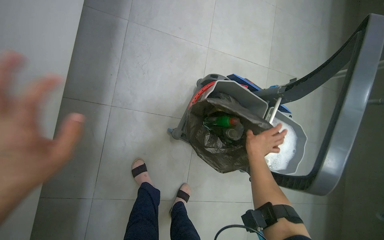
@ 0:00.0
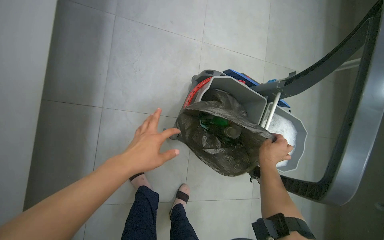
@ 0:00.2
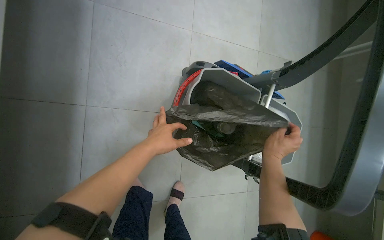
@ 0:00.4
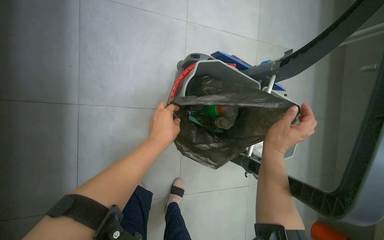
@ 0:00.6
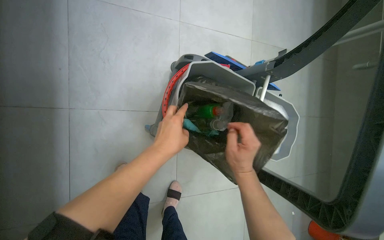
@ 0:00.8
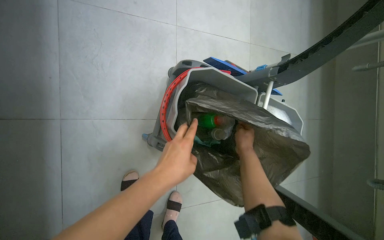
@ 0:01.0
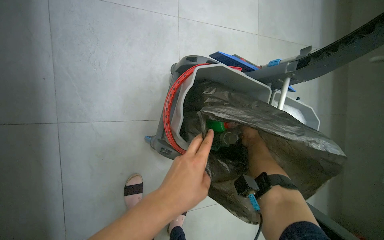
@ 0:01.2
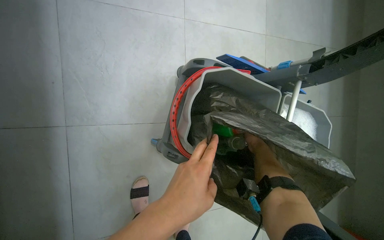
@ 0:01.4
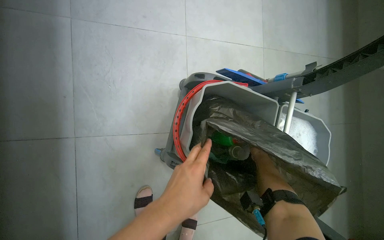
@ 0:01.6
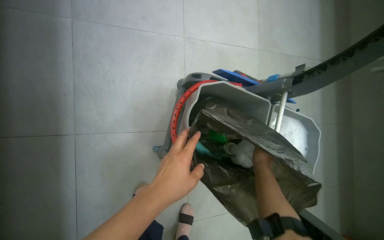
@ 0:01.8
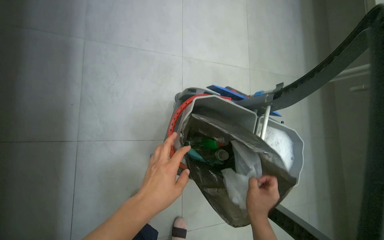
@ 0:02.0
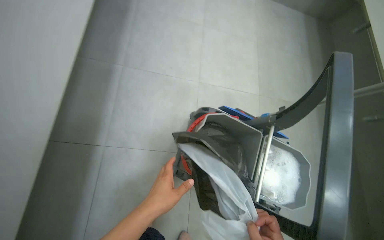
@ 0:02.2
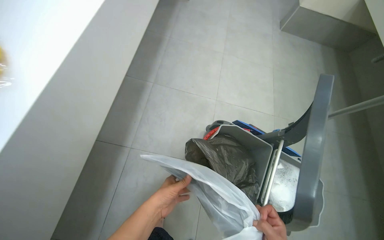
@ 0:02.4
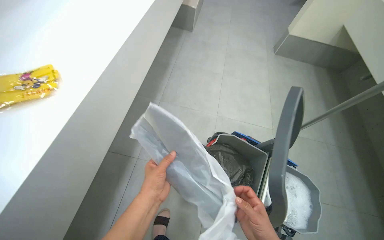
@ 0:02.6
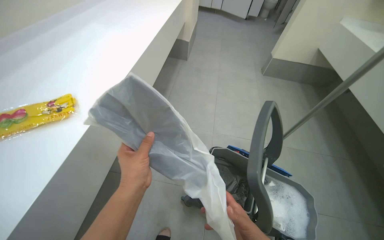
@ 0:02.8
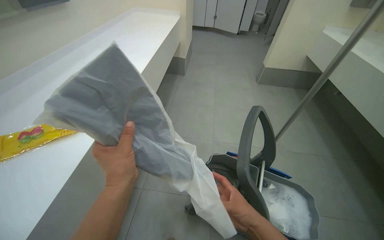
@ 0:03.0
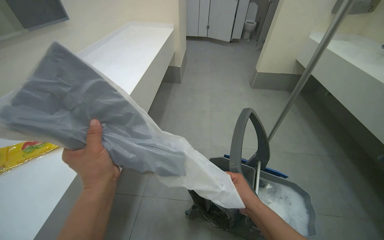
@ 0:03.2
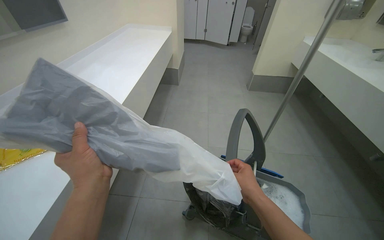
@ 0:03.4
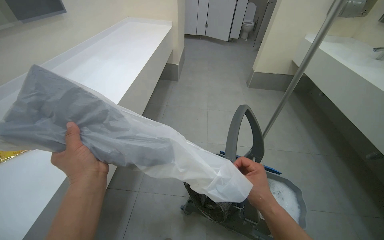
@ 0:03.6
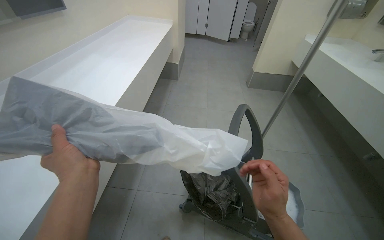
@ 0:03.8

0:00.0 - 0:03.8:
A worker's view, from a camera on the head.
Job: preparing cleaning supplies.
The whole recording: Preparing cleaning solution and supplies. The worker fills buckets with water for cleaning solution and organizes supplies on the cart and counter.
0:00.0 - 0:01.2: The right hand travels nearer to the camera and back again, about 5 cm each way.
0:01.2 - 0:02.6: The camera is carried roughly 50 cm. The camera sweeps to the left, by approximately 15 degrees. The wearer looks approximately 35 degrees further upward.
0:02.6 - 0:03.8: The wearer looks approximately 15 degrees further upward. The left hand shifts approximately 25 cm nearer to the camera and up the picture.

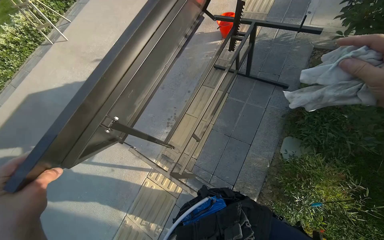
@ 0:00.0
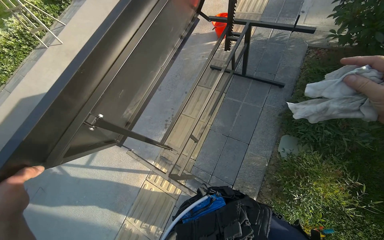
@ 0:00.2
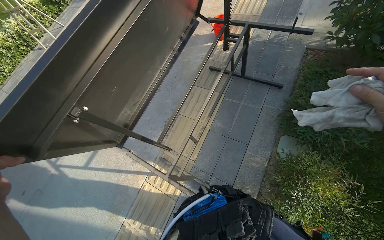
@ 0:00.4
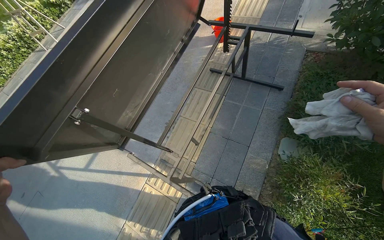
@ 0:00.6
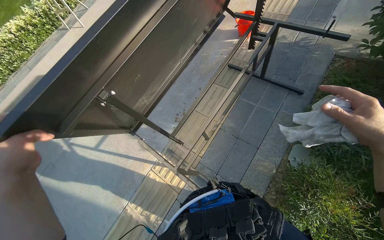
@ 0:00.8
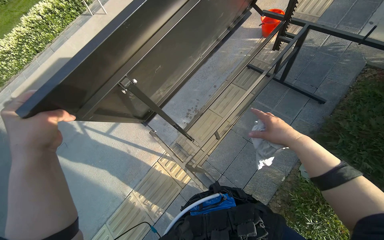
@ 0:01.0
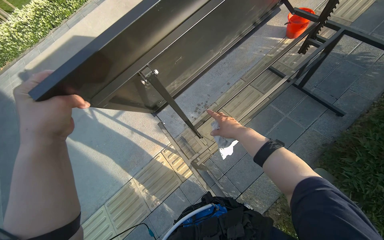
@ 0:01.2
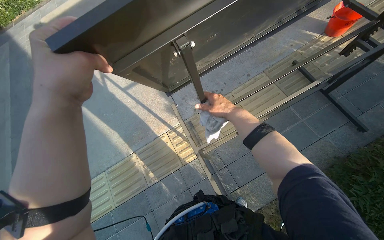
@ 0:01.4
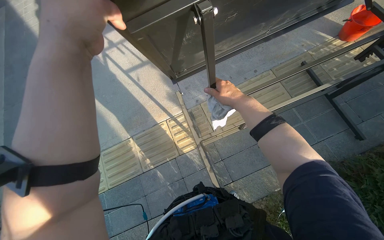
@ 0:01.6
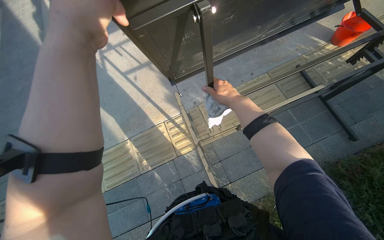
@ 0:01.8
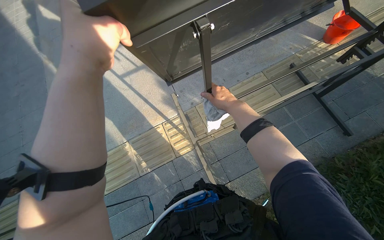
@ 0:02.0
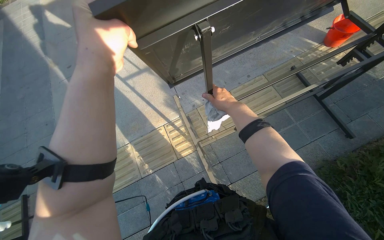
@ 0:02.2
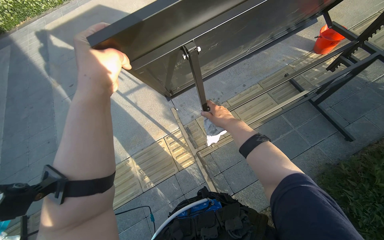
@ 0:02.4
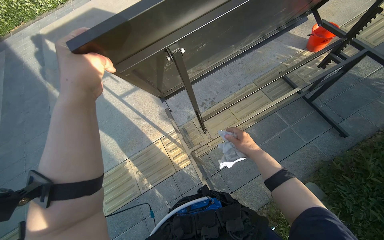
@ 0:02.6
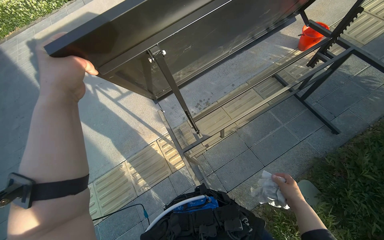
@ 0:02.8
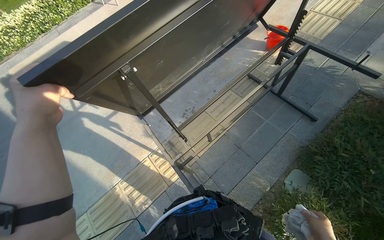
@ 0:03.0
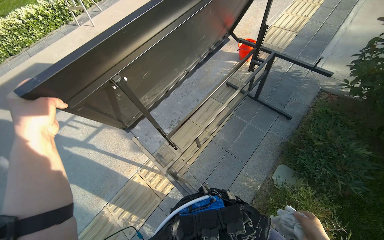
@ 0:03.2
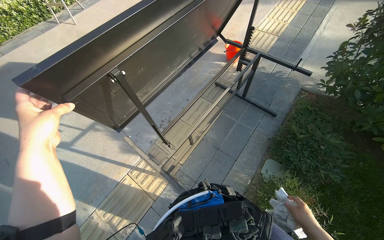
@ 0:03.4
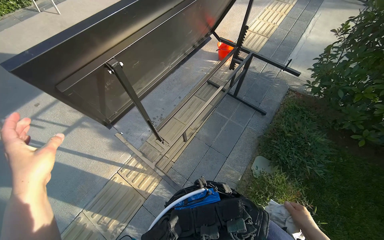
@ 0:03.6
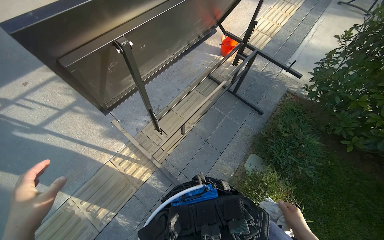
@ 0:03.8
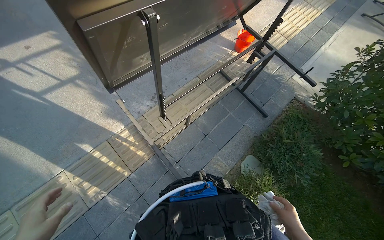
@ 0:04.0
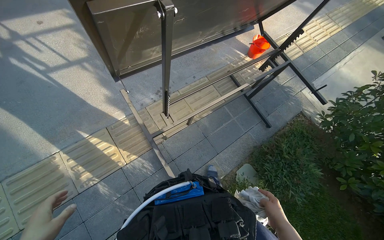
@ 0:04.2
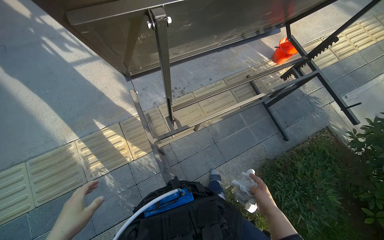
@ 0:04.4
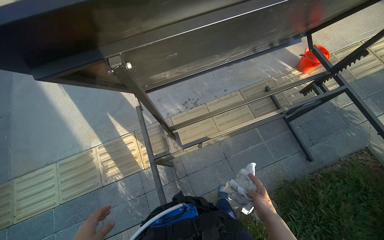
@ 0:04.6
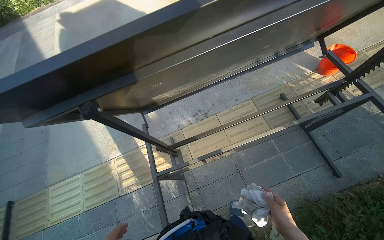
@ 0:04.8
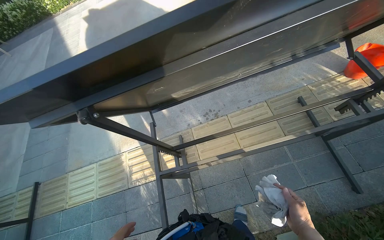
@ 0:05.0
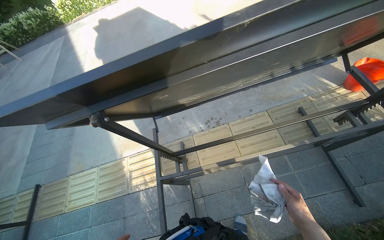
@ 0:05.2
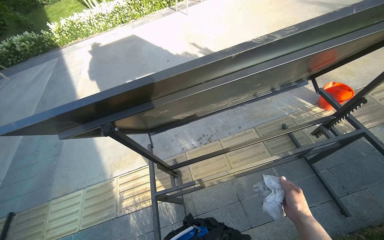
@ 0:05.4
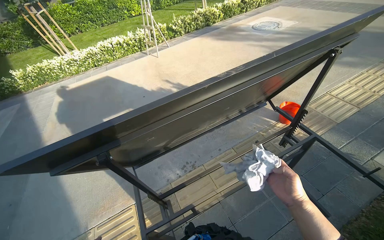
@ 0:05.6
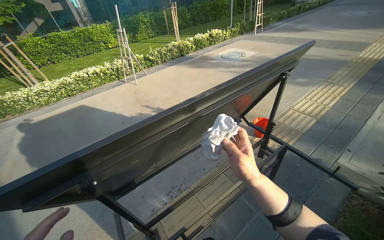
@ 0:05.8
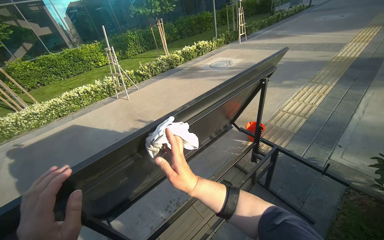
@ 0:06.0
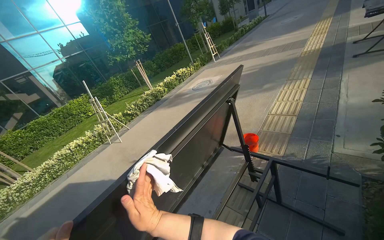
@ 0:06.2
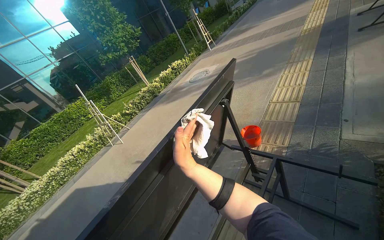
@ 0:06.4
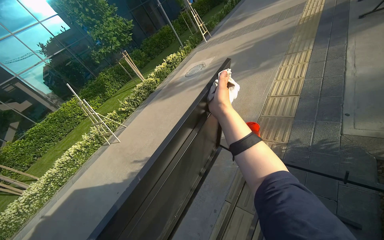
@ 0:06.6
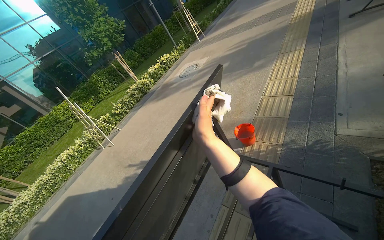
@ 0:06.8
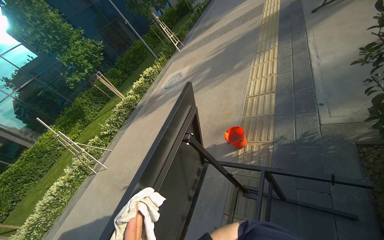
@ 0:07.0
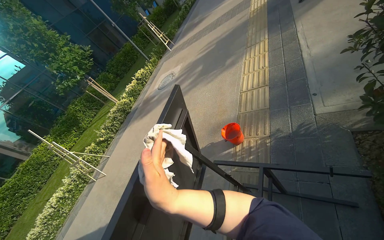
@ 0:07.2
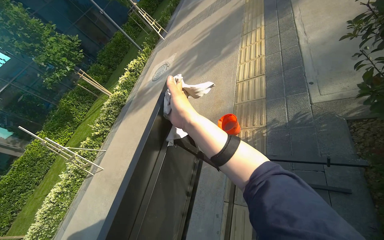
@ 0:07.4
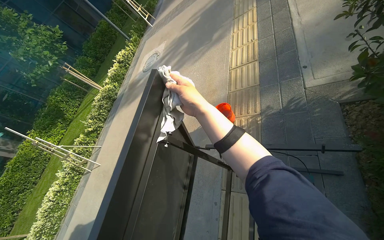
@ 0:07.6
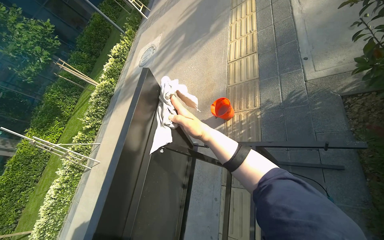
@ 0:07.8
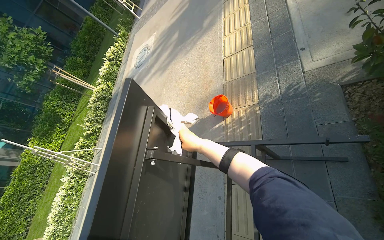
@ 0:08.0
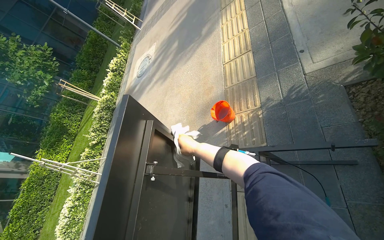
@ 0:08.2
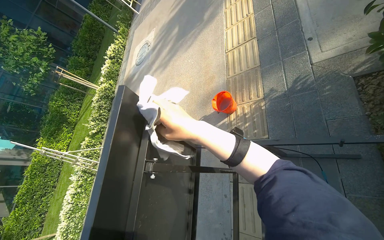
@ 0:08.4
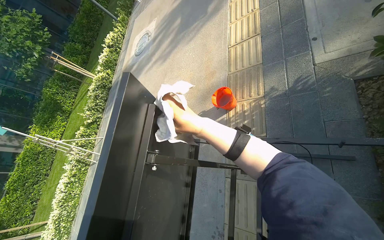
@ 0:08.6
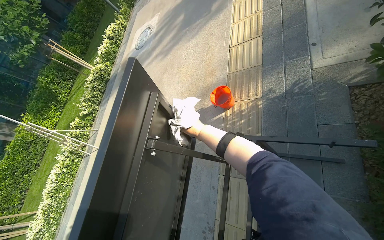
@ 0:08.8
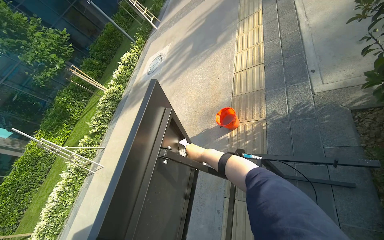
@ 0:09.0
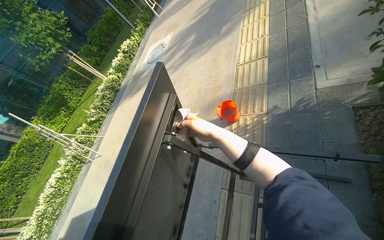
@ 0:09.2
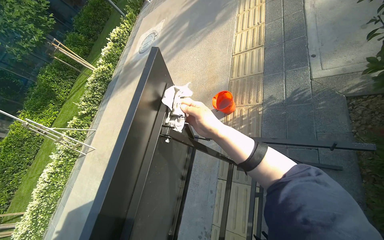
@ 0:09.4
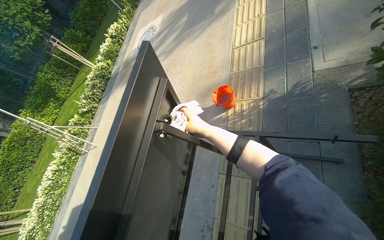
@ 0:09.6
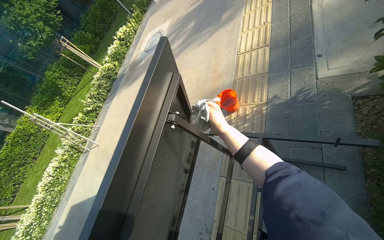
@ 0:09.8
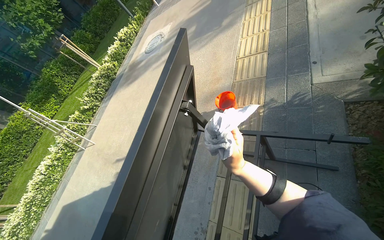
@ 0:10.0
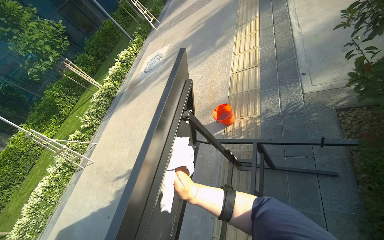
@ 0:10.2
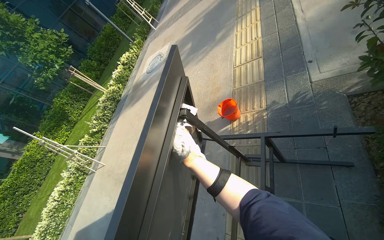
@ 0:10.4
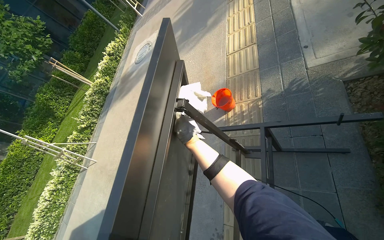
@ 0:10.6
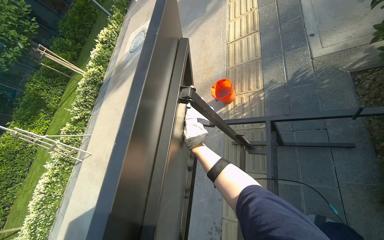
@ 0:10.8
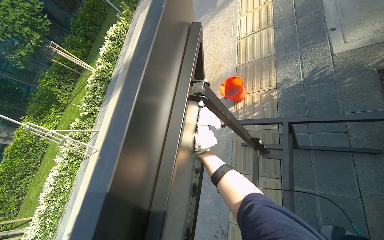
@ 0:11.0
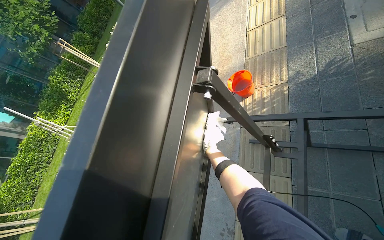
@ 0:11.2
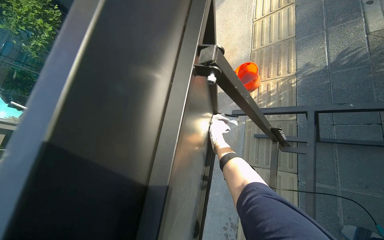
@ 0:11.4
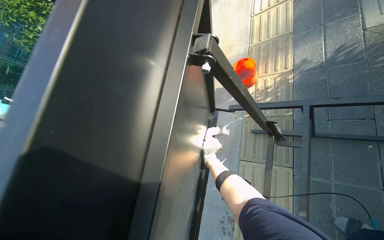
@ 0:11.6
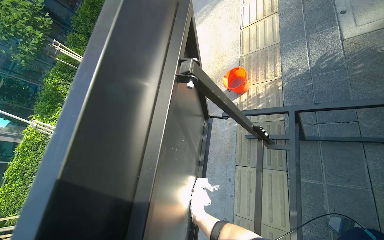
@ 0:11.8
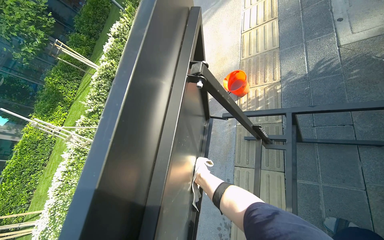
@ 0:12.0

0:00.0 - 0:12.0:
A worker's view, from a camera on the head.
Job: wiping surfaces.
The whole recording: Cleaning table frame and underside. The worker wipes the frame and underside of the display table with a cloth.
0:00.0 - 0:01.6: The wearer looks some 15 degrees further downward. The scene turns about 35 degrees clockwise in the picture.
0:04.4 - 0:06.0: The wearer looks about 40 degrees further upward.
0:06.0 - 0:07.6: The camera travels approximately 60 cm. Everything in view rotates roughly 40 degrees counterclockwise.
0:07.6 - 0:09.0: The right hand moves up and down the picture over roughly 15 cm, changing direction 2 times.
0:09.0 - 0:10.4: The right hand moves nearer to the camera, approximately 10 cm, and moves approximately 25 cm down the picture and comes back.
0:10.4 - 0:12.0: The right hand is displaced down the picture by some 15 cm, and moves some 50 cm farther from the camera and comes back.

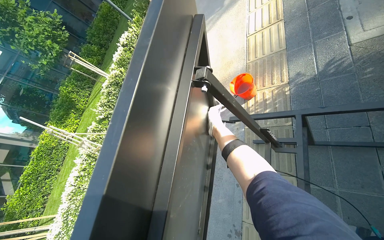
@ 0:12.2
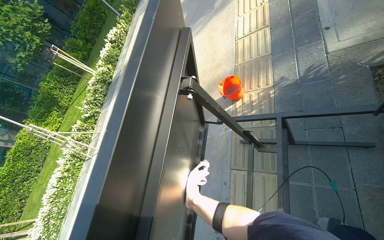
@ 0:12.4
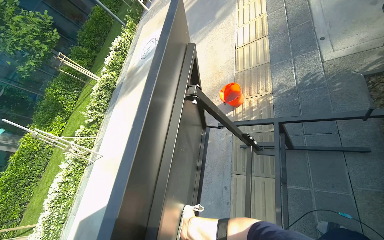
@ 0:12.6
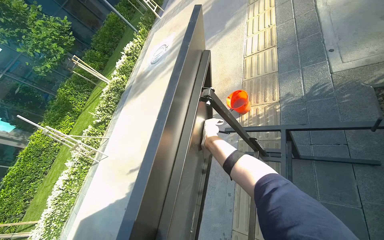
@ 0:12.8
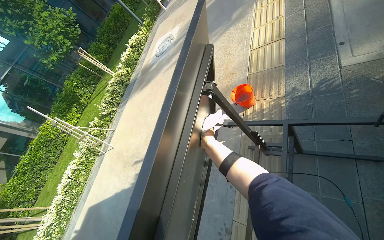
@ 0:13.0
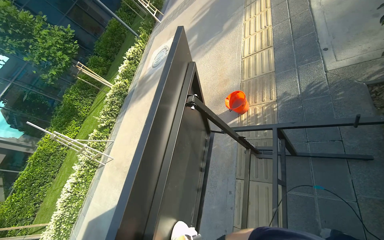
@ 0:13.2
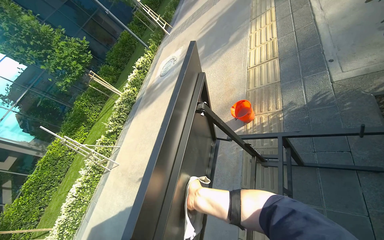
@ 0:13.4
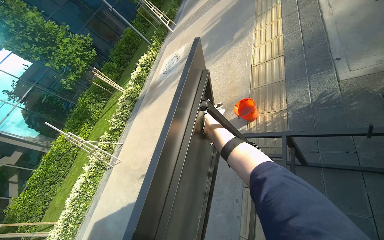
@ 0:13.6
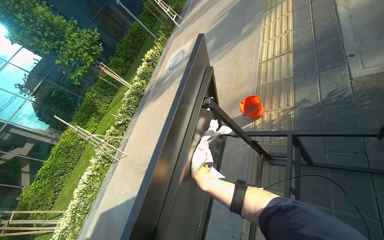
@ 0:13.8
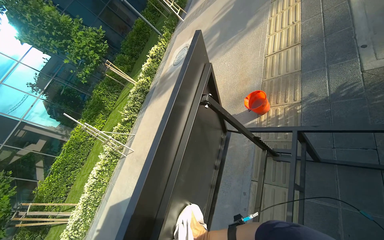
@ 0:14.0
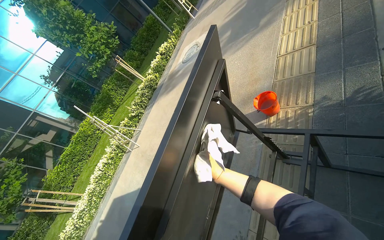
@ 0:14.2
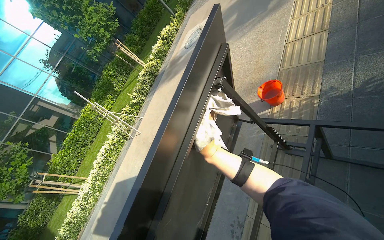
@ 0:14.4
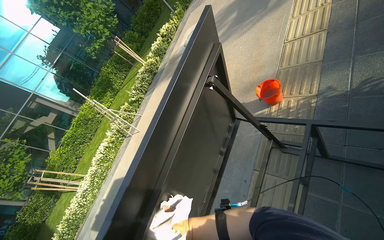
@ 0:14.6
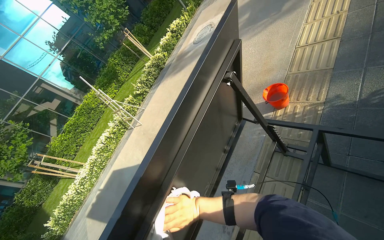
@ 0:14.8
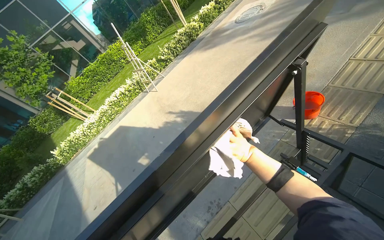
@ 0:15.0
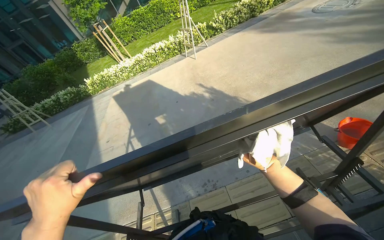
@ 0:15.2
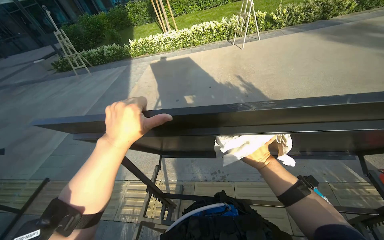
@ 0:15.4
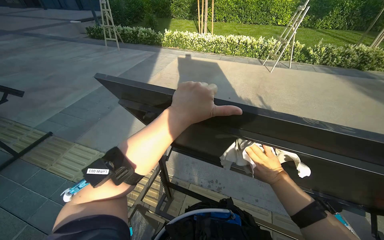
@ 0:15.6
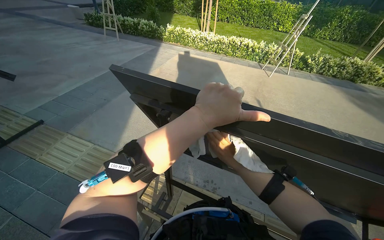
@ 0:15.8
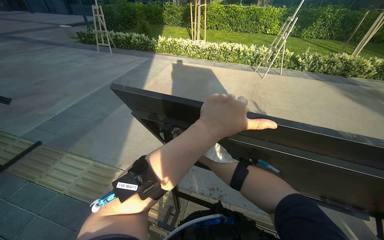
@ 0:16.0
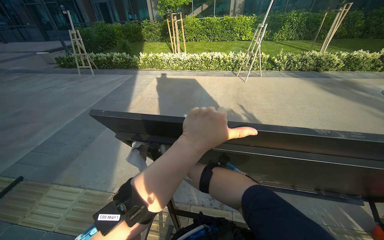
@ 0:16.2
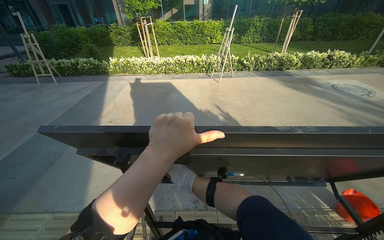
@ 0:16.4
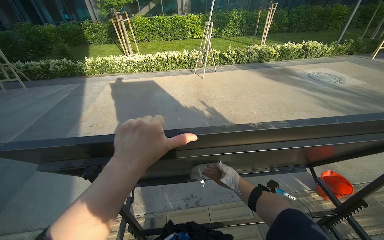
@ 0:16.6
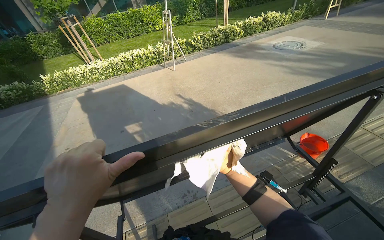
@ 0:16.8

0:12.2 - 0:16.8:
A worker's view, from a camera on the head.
Job: wiping surfaces.
The whole recording: Cleaning table frame and underside. The worker wipes the frame and underside of the display table with a cloth.
0:12.2 - 0:13.8: The right hand moves some 15 cm down the picture and comes back.
0:13.8 - 0:15.2: The head rotates about 50 degrees to the left. The wearer looks approximately 25 degrees further downward.
0:15.2 - 0:16.8: The view pans to the right by some 15 degrees.
